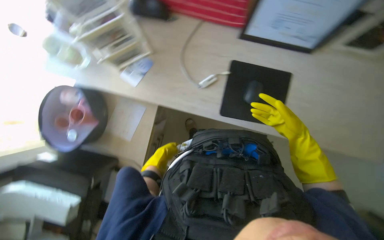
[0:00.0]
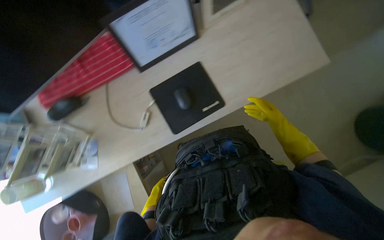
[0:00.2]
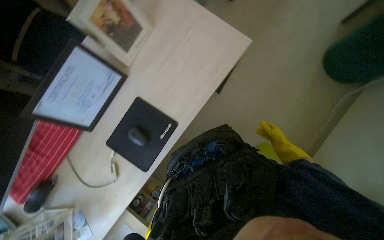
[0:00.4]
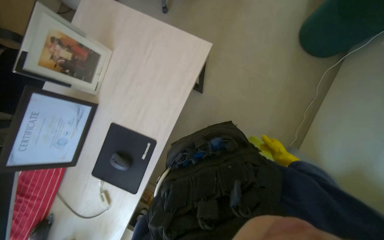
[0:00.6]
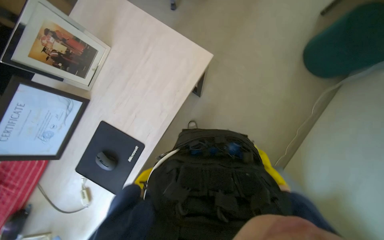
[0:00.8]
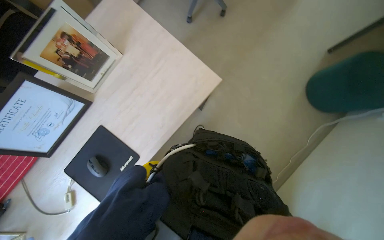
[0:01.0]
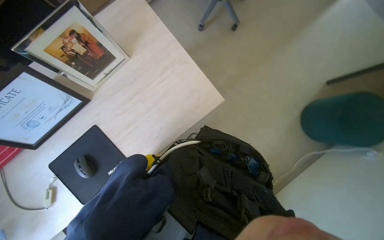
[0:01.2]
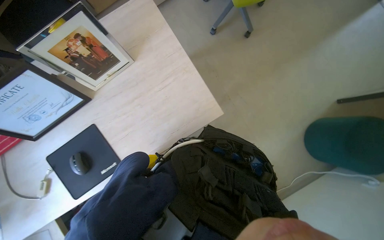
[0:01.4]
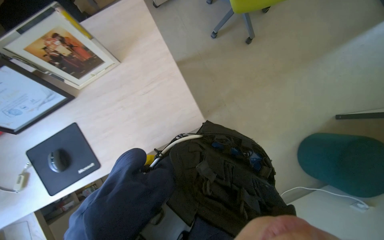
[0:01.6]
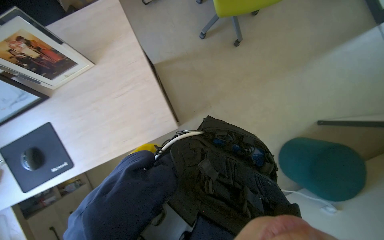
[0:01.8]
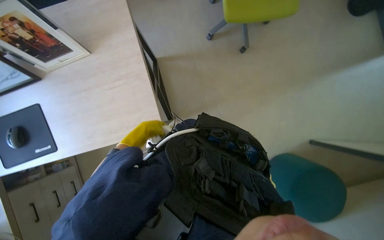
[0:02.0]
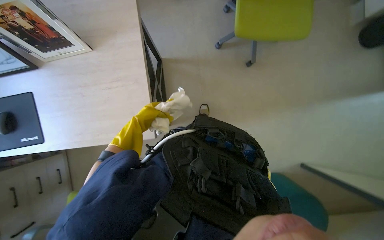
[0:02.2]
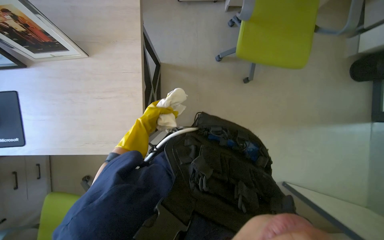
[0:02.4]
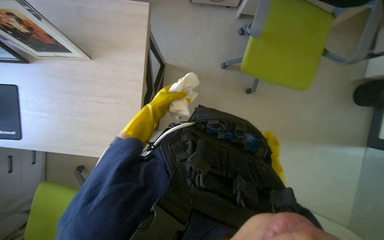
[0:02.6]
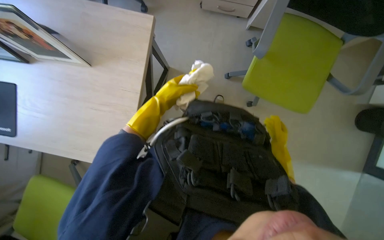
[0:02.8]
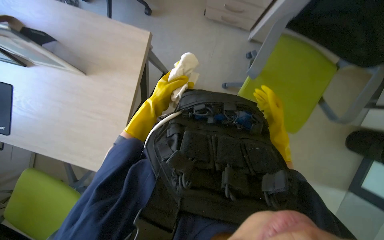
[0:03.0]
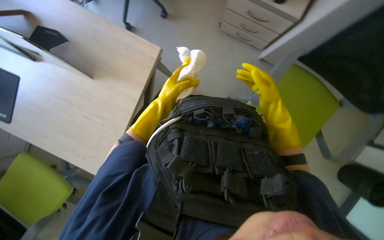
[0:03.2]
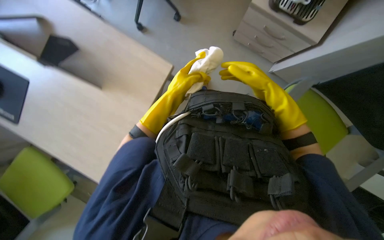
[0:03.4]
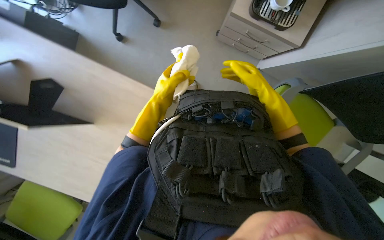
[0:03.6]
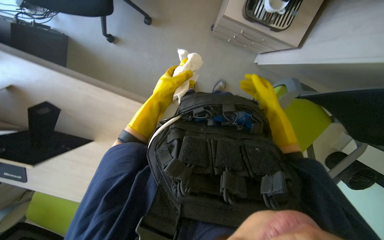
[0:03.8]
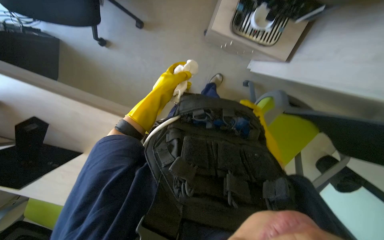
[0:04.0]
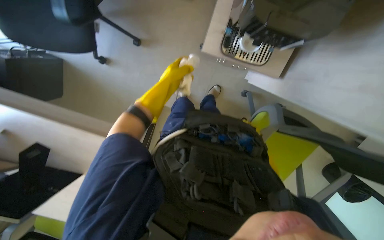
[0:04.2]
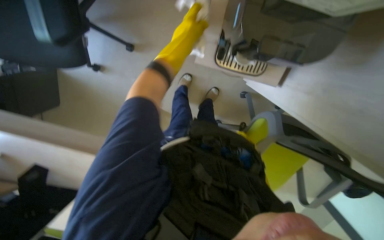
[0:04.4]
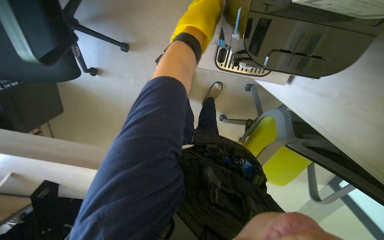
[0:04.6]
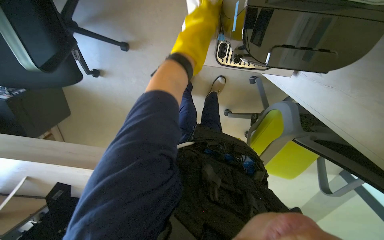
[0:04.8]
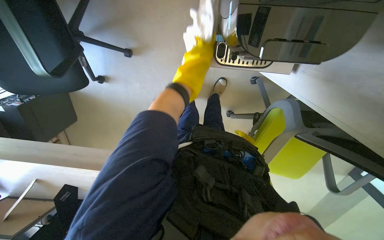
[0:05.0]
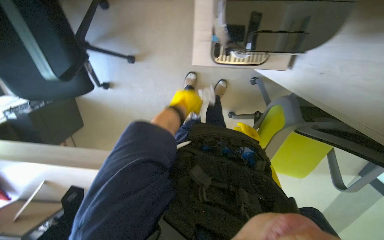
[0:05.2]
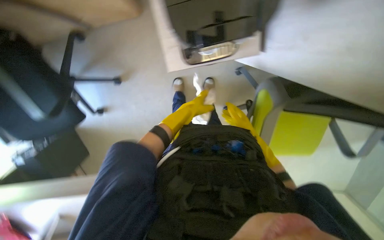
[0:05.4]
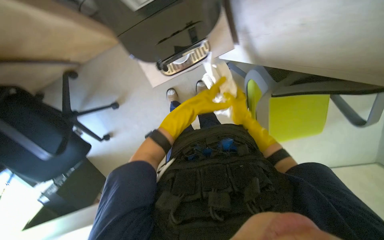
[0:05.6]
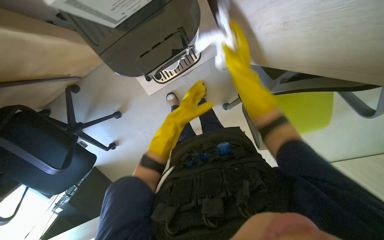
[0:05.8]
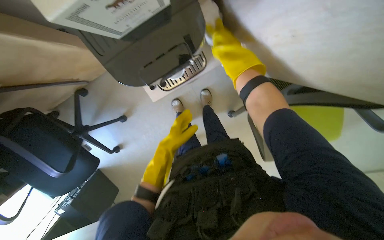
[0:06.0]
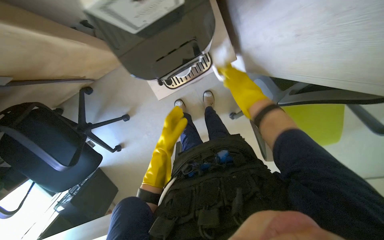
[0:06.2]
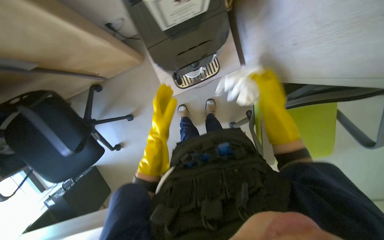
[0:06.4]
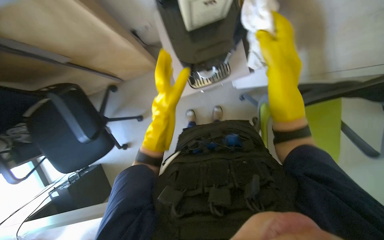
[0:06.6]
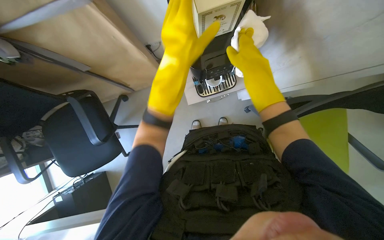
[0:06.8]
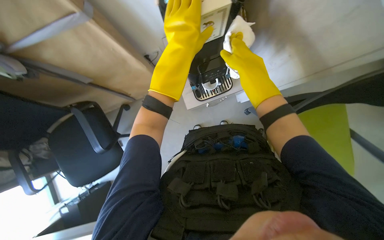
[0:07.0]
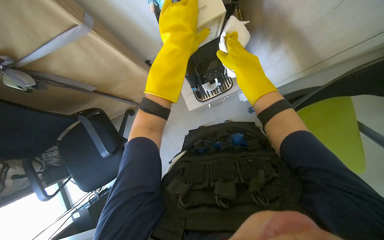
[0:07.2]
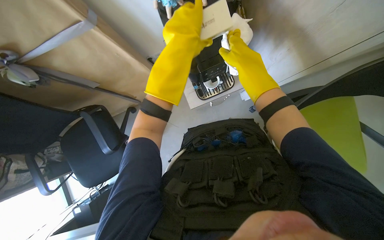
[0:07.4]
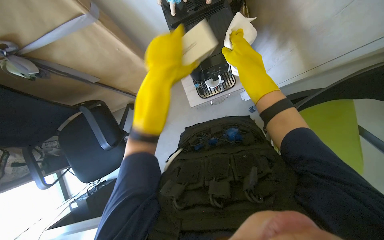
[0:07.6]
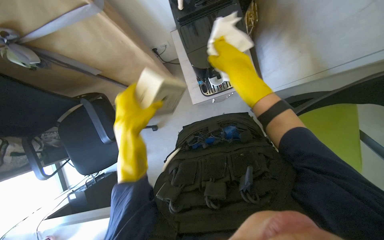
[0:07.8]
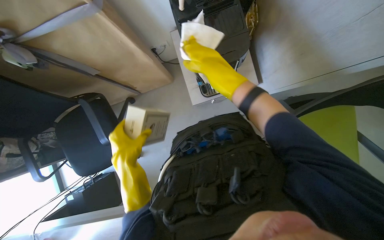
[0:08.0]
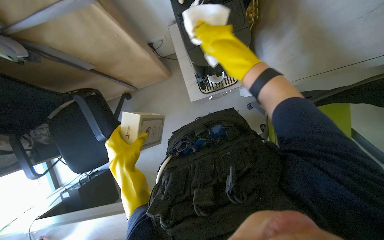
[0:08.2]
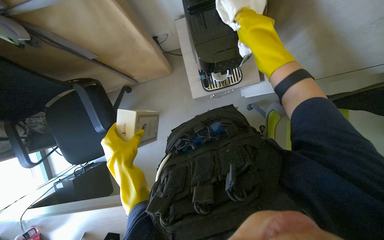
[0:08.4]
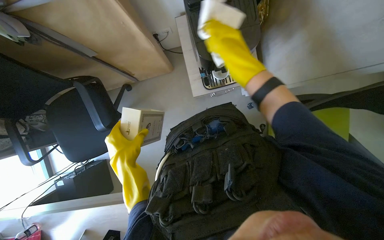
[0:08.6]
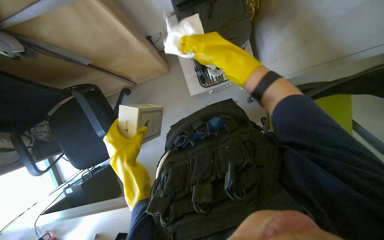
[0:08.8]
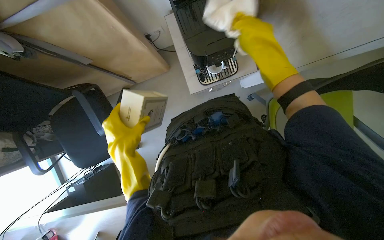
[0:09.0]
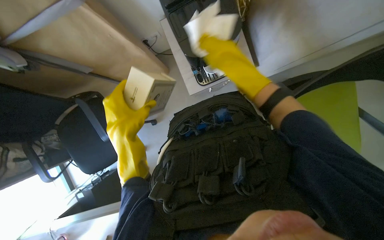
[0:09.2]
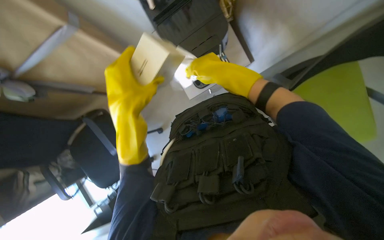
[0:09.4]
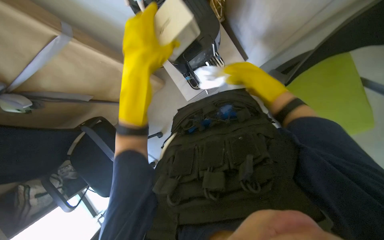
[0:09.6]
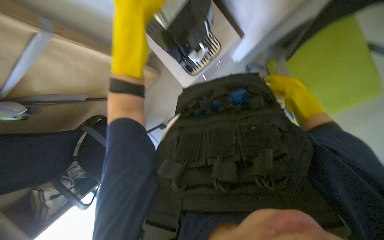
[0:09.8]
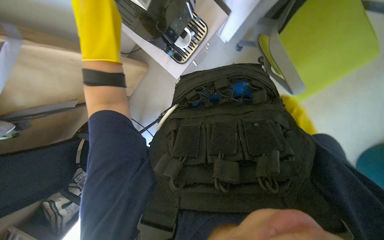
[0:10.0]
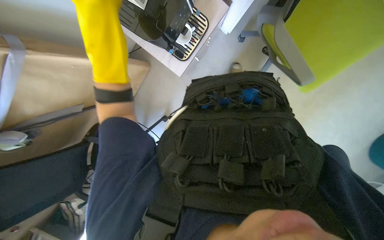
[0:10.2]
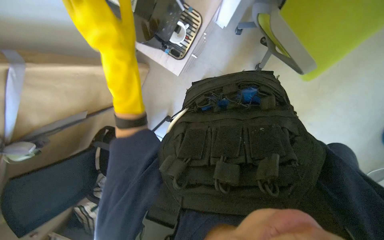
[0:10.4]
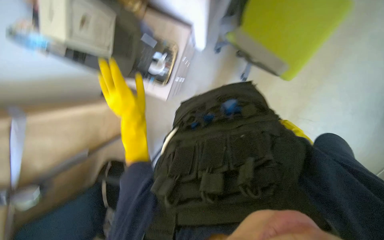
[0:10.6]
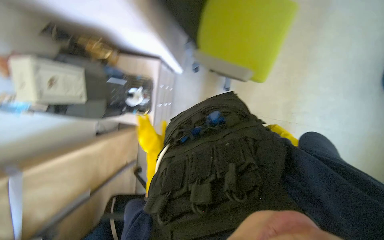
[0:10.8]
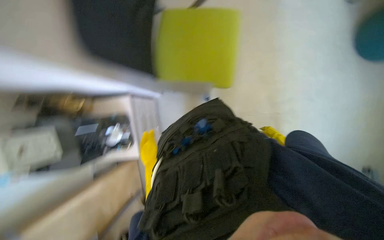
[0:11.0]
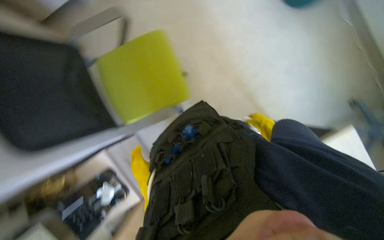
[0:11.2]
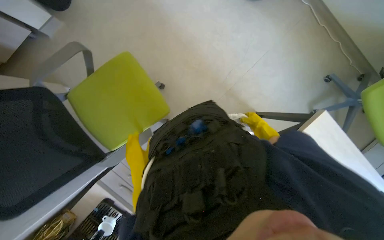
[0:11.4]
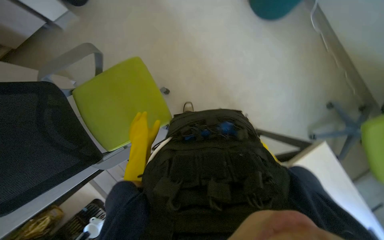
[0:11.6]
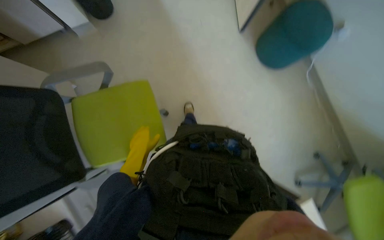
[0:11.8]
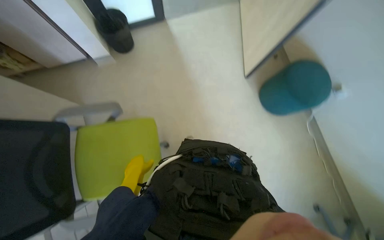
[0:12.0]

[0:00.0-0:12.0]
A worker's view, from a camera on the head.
Job: wiping surfaces.
The whole recording: Wiping office surfaces. The worker wipes various office surfaces, moving items like a mouse, plants, and a coffee machine.
0:00.0 to 0:01.6: The wearer moves roughly 80 cm.
0:01.6 to 0:03.0: The wearer moves some 50 cm. The scene rotates clockwise by about 45 degrees.
0:03.0 to 0:04.4: The left hand moves up the picture, some 50 cm.
0:04.4 to 0:06.0: The view swings some 20 degrees to the left. Everything in view rotates about 40 degrees counterclockwise.
0:06.0 to 0:07.6: The view tilts about 20 degrees upward. The left hand goes roughly 35 cm nearer to the camera.
0:07.6 to 0:09.0: The left hand moves down the picture and to the left, roughly 20 cm.
0:09.0 to 0:10.4: The scene turns approximately 35 degrees counterclockwise in the picture. The left hand travels up the picture by some 25 cm.
0:10.4 to 0:12.0: The wearer looks approximately 35 degrees further upward.

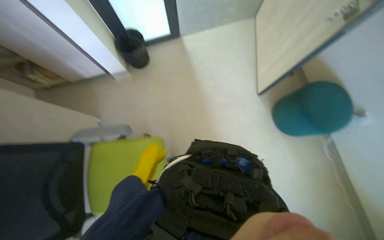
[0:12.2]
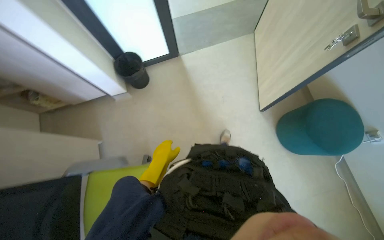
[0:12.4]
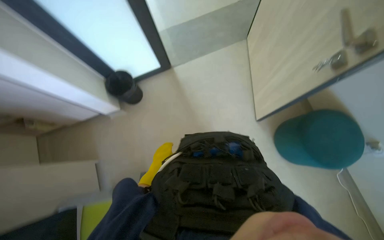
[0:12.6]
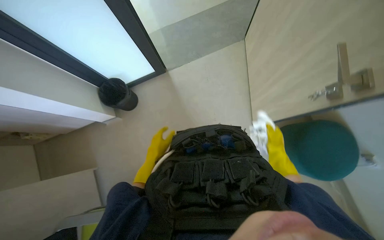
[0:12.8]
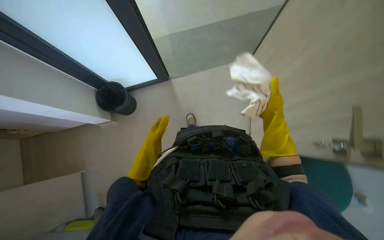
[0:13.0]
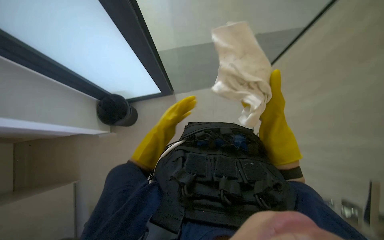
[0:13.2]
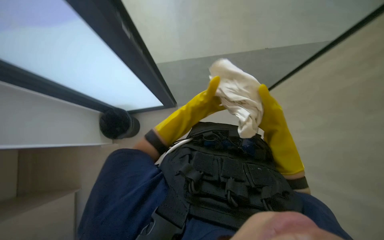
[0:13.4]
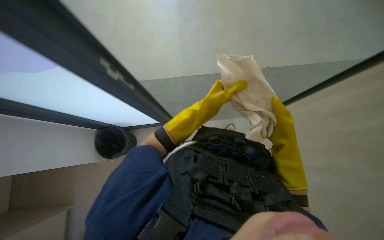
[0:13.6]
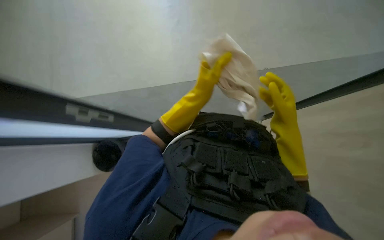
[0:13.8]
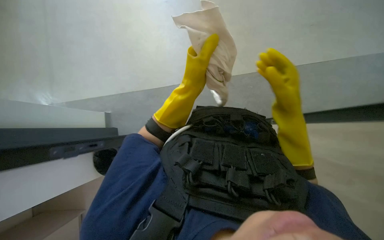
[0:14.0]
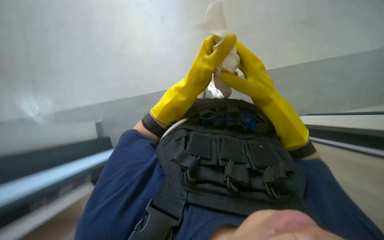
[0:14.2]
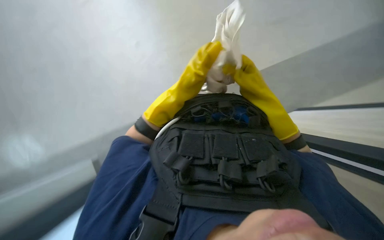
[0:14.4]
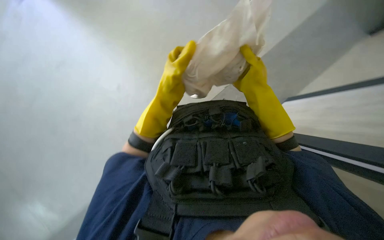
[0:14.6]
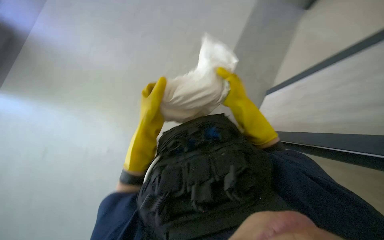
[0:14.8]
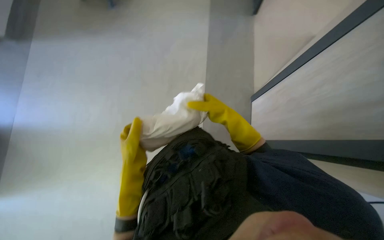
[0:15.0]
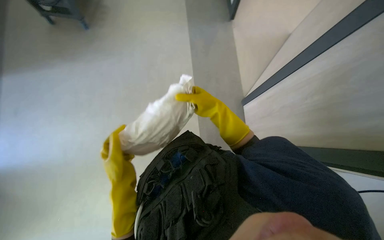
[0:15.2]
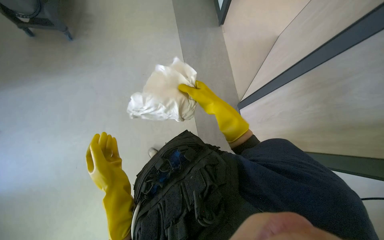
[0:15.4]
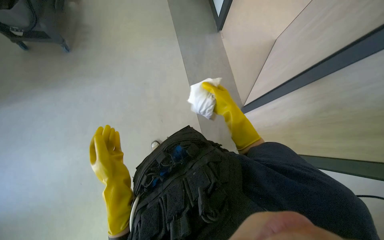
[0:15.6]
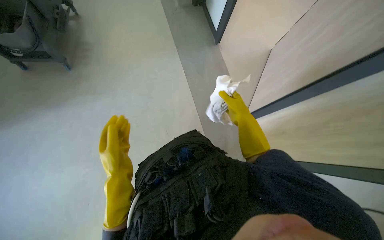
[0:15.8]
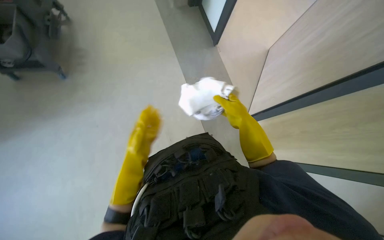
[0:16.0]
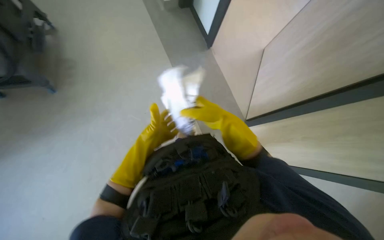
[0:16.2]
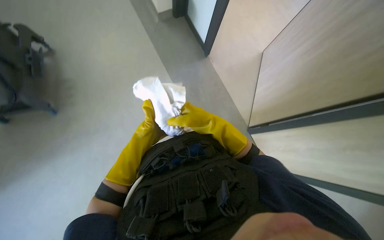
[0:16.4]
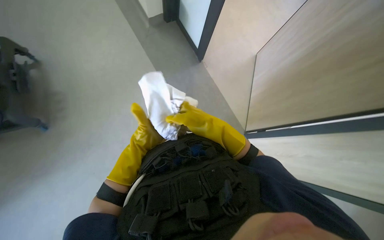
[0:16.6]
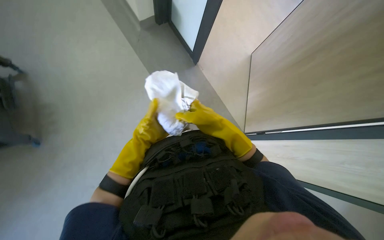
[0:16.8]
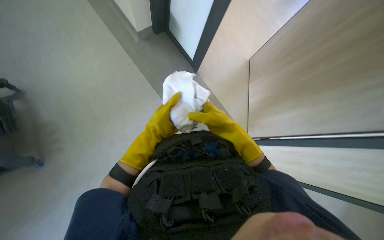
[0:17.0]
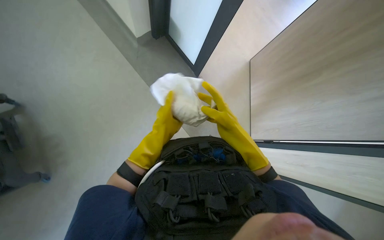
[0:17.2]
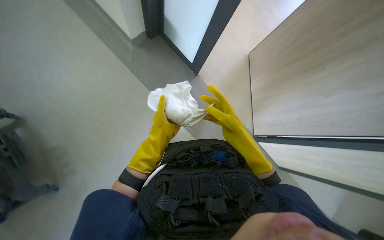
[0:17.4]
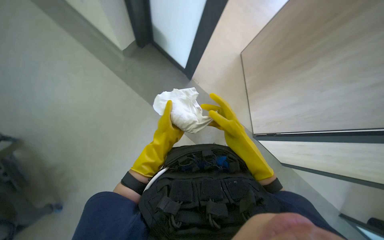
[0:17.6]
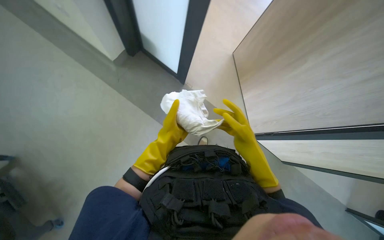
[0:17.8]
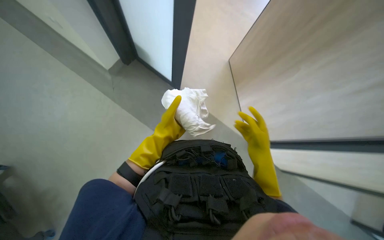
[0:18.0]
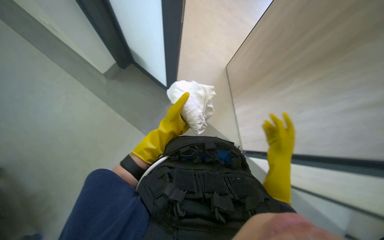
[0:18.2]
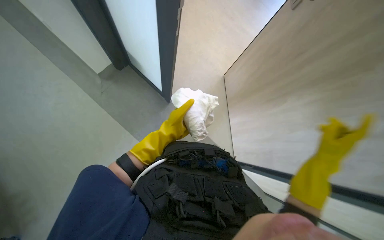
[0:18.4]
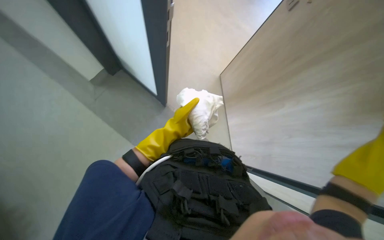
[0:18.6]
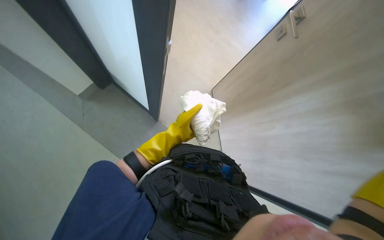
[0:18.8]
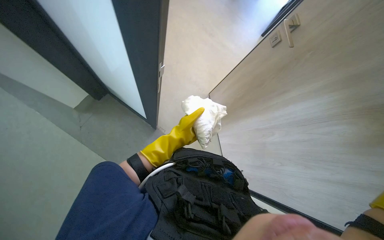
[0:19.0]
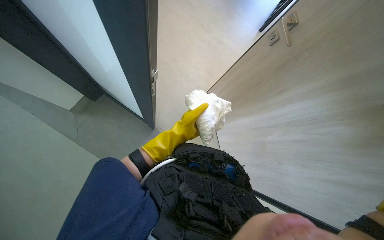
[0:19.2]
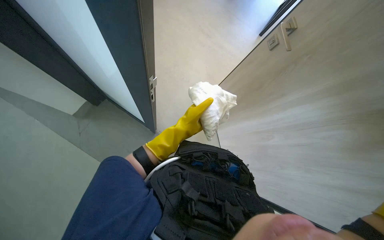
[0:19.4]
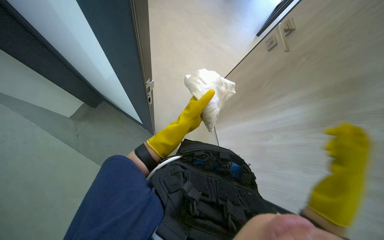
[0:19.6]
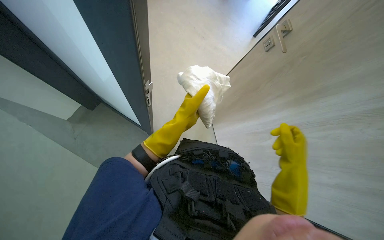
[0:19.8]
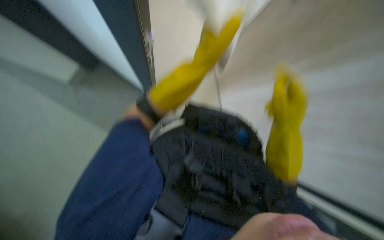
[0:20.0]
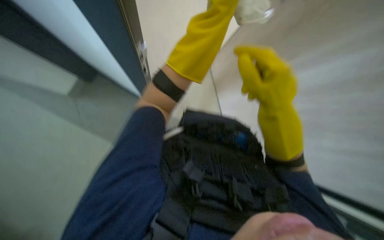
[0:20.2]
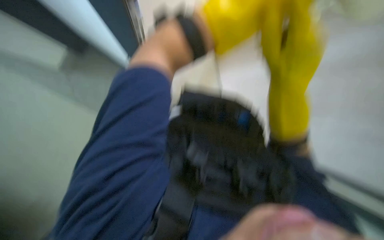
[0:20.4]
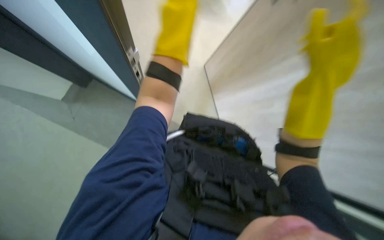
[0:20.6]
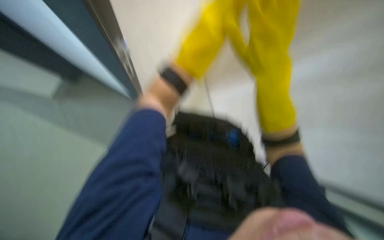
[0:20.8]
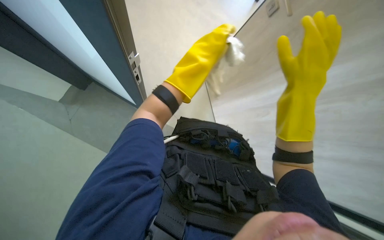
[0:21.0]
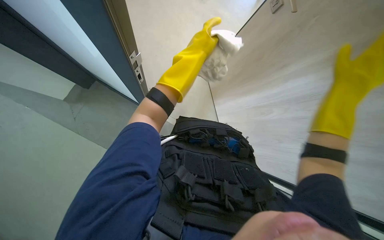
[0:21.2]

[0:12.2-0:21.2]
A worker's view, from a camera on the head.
Job: wiping surfaces.
The whole recording: Wiping office surfaces. The worker wipes various office surfaces, moving items like a mouse, plants, and a coffee machine.
0:12.2 to 0:13.8: The camera is carried roughly 40 cm.
0:13.8 to 0:15.2: The head turns to the right by approximately 40 degrees. The view tips upward by roughly 20 degrees.
0:15.2 to 0:16.6: The left hand travels farther from the camera and up the picture by about 40 cm.
0:16.6 to 0:18.2: The right hand goes approximately 20 cm to the right and down the picture.
